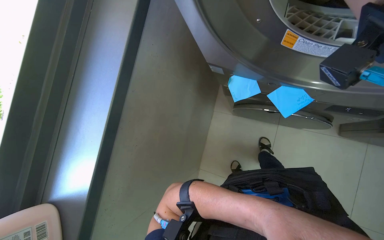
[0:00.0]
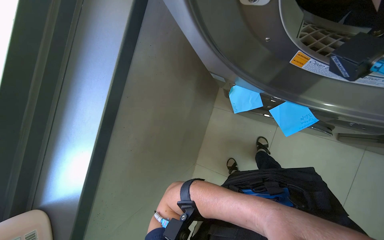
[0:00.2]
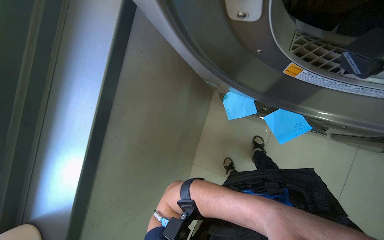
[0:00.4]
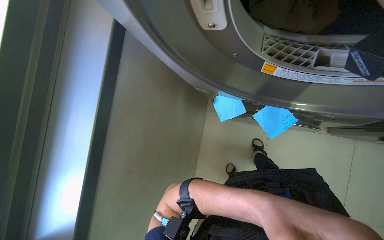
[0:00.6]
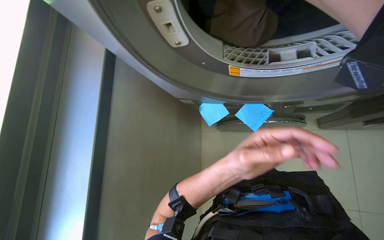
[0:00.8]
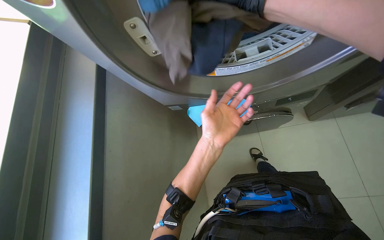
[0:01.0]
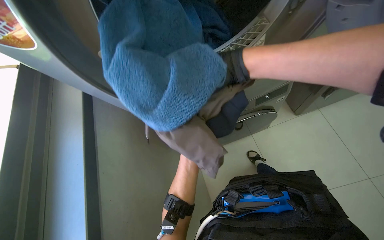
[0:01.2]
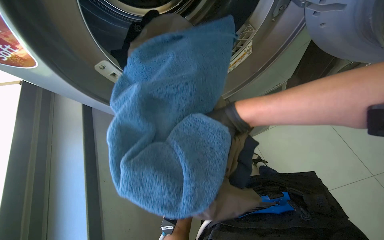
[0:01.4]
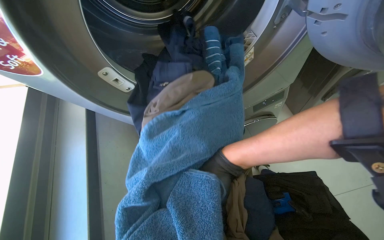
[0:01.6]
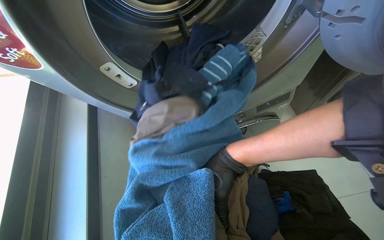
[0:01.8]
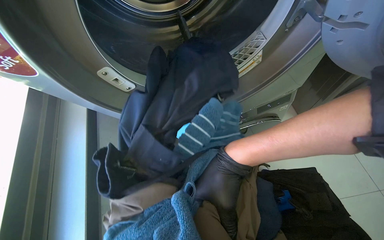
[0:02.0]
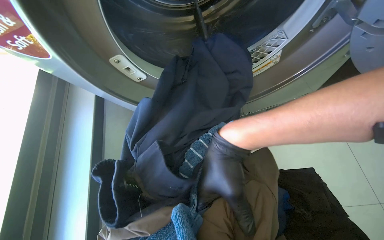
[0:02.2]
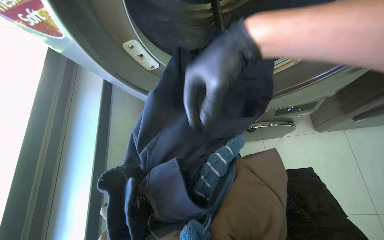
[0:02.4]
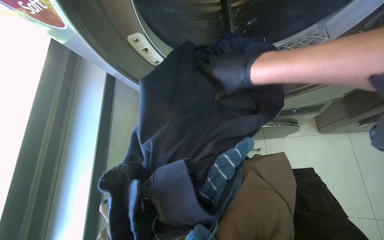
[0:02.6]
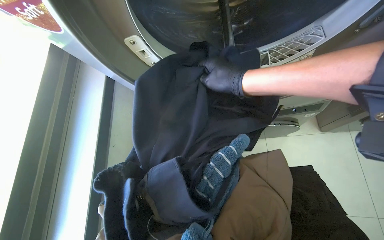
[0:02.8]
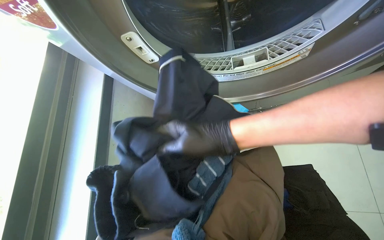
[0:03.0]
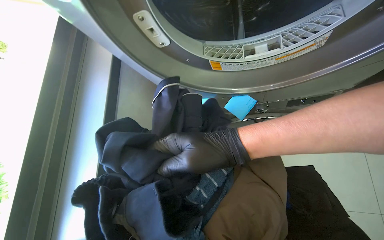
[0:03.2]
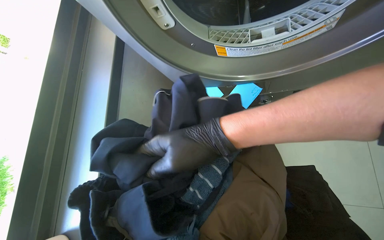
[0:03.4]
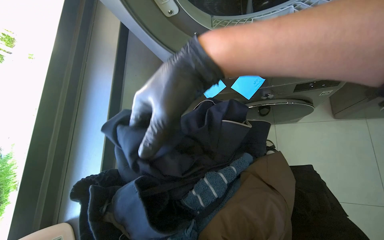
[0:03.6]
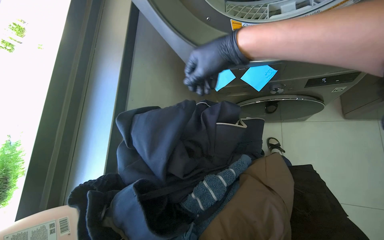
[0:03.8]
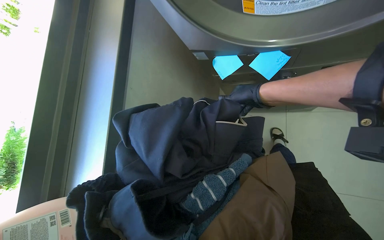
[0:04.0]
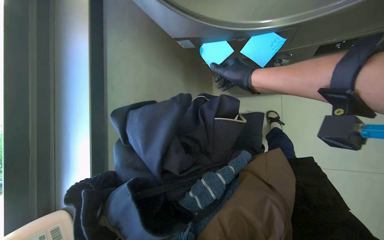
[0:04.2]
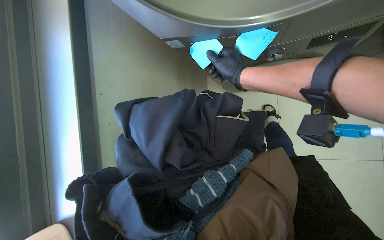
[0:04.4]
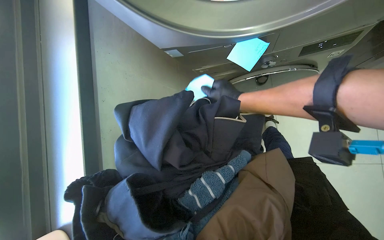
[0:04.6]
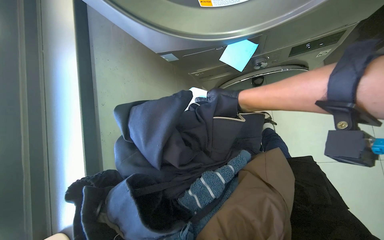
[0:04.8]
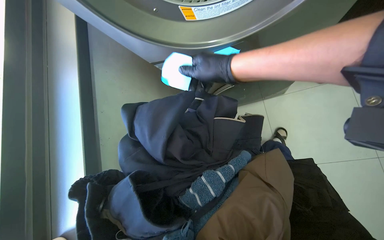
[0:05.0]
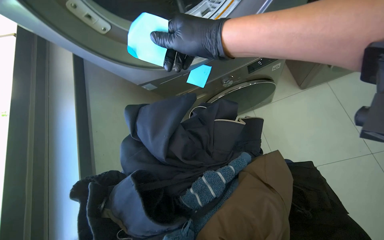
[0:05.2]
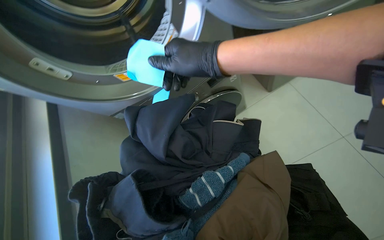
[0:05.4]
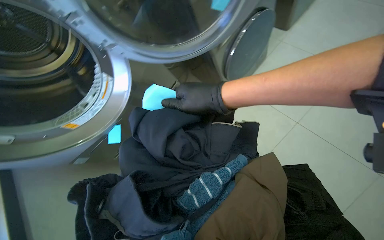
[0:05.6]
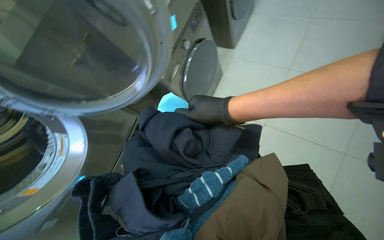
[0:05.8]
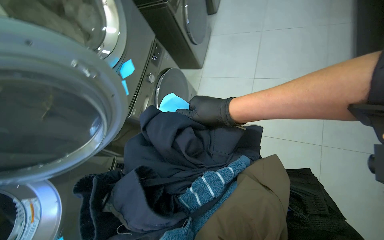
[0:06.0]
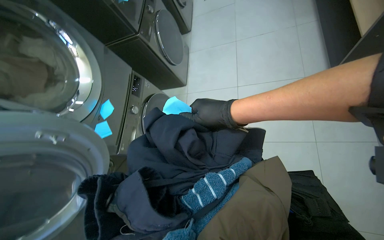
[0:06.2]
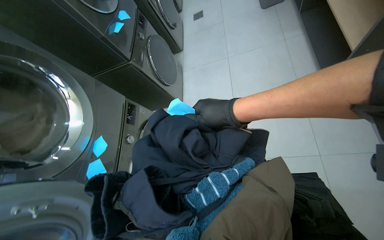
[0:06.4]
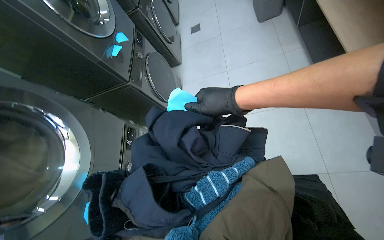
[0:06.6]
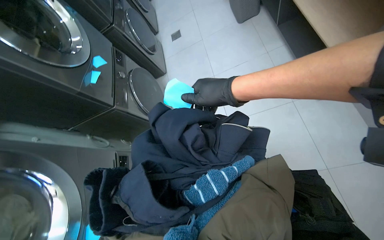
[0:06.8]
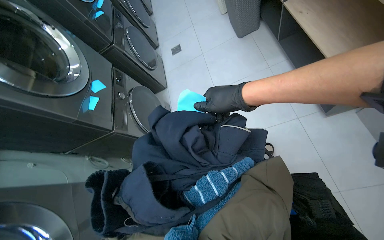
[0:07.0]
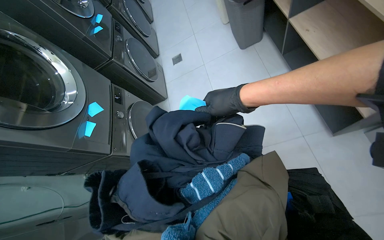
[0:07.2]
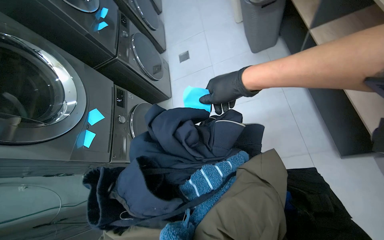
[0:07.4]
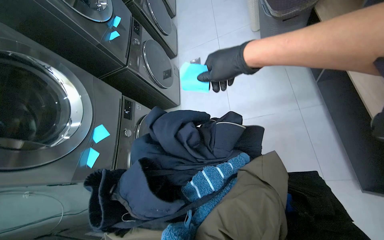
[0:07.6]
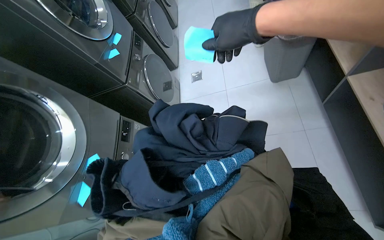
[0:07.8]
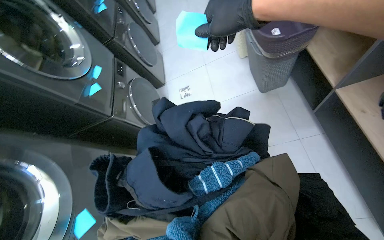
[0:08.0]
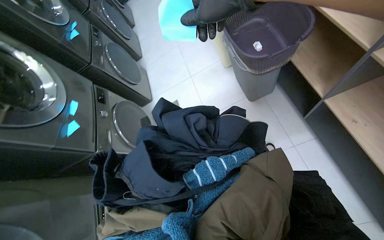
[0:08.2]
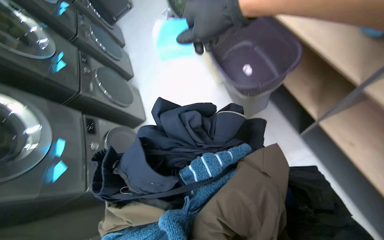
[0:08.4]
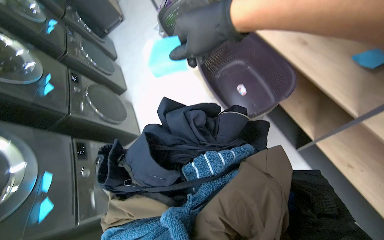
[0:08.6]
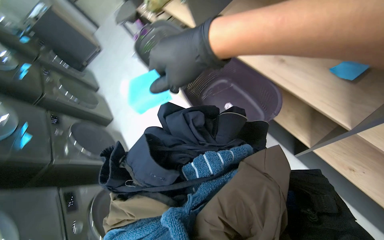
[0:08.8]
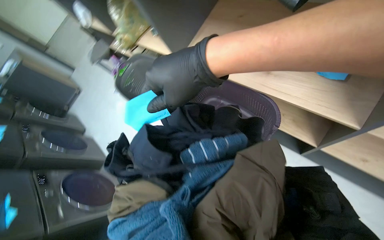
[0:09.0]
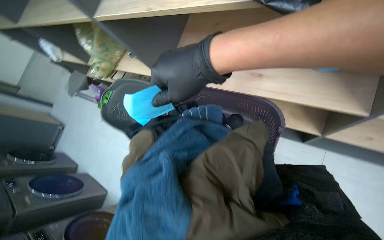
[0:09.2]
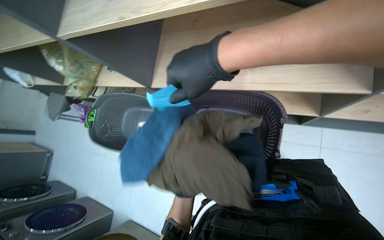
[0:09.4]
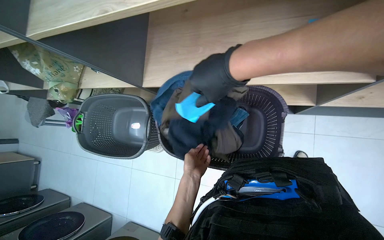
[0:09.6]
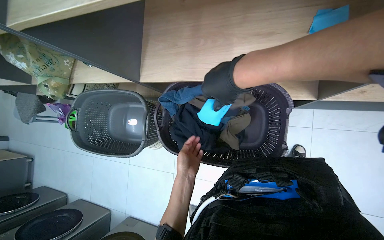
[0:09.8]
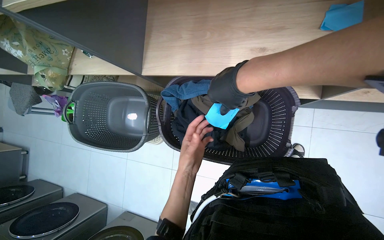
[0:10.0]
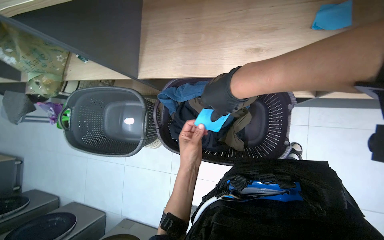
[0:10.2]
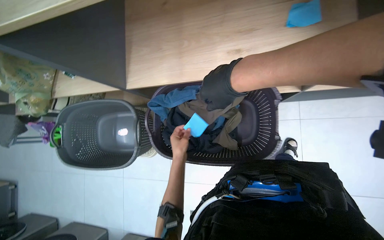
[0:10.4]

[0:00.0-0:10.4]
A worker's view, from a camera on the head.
Job: managing laundry.
The whole recording: Unloading clothes and notes from washing machine. The worker unloads clothes from the washing machine and removes sticky notes, placing them in a basket.
0:00.0 to 0:01.4: The camera pitches upward, by about 25 degrees. The scene turns some 30 degrees counterclockwise in the picture.
0:03.0 to 0:04.4: The view tips downward by approximately 10 degrees.
0:04.4 to 0:06.0: The wearer looks about 15 degrees further upward.
0:06.0 to 0:07.4: The view tips upward by approximately 15 degrees. The right hand heads up the picture, covering some 35 cm.
0:07.4 to 0:09.0: The head travels some 1 m. The head turns to the right by about 40 degrees. The wearer looks approximately 20 degrees further upward.
0:09.0 to 0:10.4: The head turns to the right by some 40 degrees.

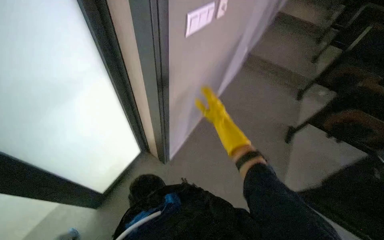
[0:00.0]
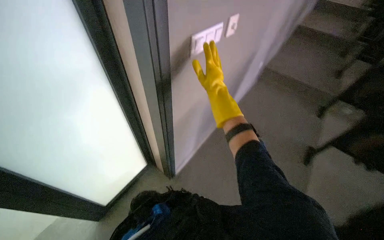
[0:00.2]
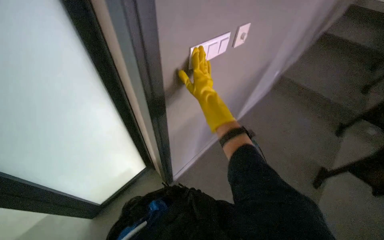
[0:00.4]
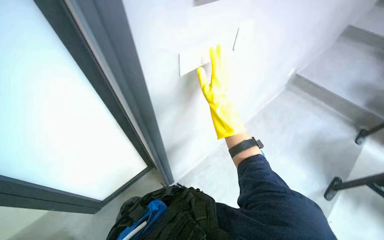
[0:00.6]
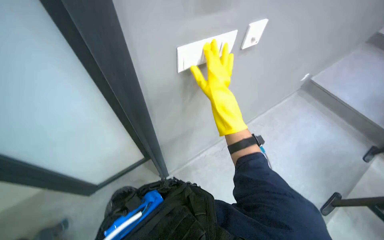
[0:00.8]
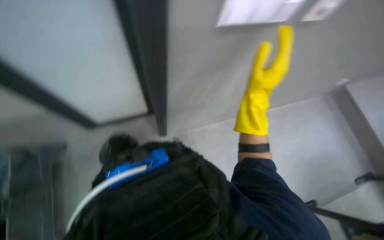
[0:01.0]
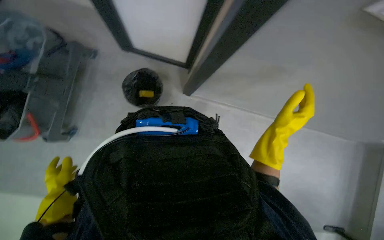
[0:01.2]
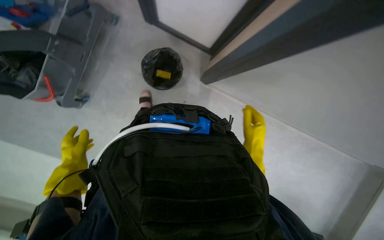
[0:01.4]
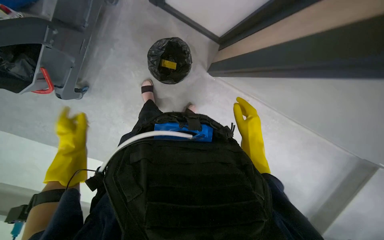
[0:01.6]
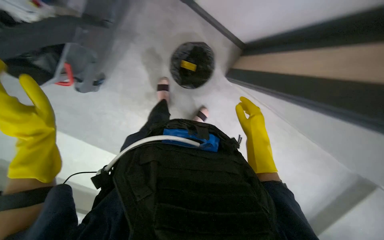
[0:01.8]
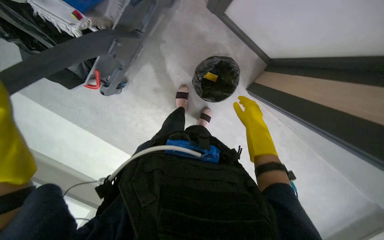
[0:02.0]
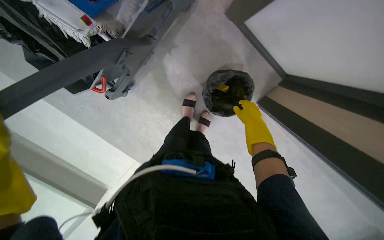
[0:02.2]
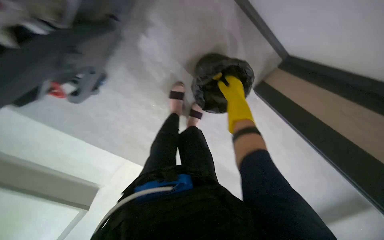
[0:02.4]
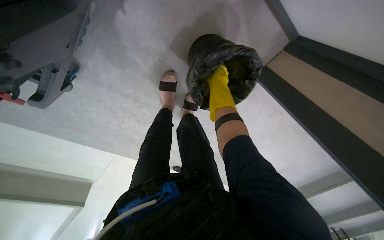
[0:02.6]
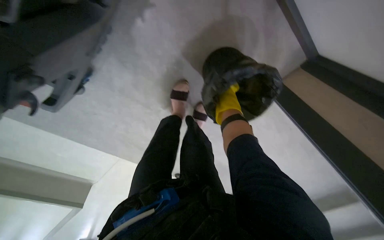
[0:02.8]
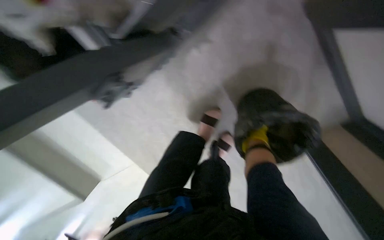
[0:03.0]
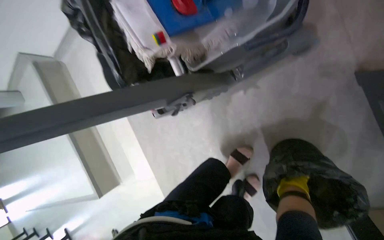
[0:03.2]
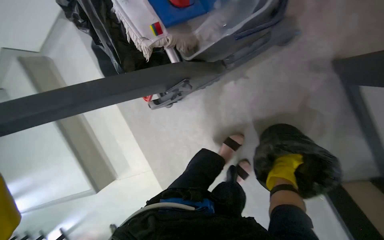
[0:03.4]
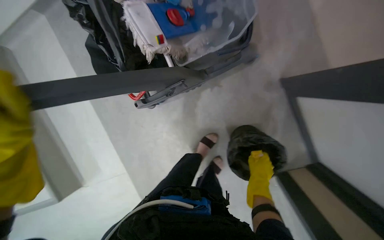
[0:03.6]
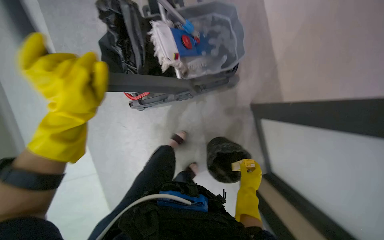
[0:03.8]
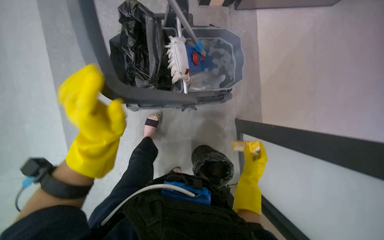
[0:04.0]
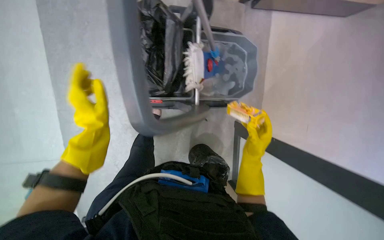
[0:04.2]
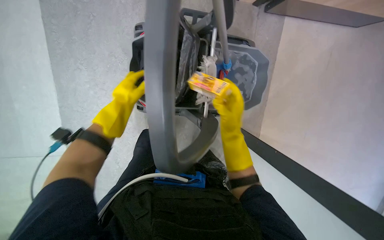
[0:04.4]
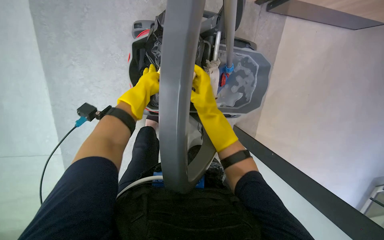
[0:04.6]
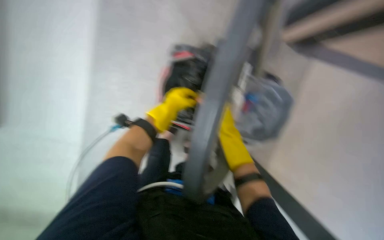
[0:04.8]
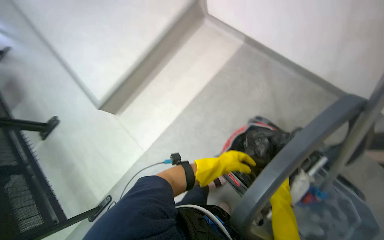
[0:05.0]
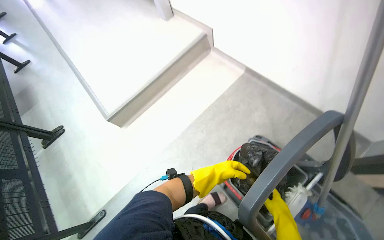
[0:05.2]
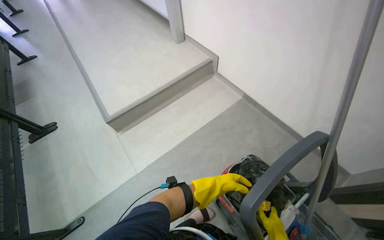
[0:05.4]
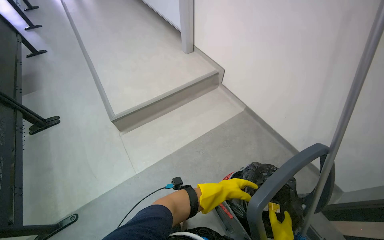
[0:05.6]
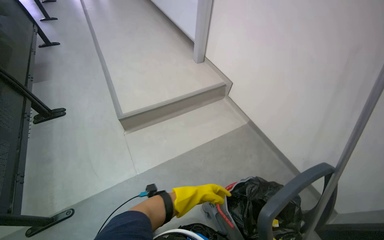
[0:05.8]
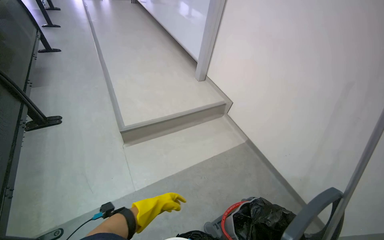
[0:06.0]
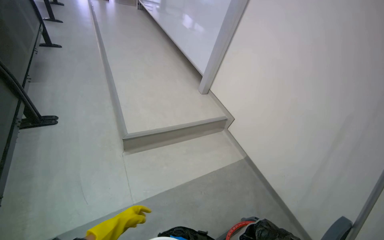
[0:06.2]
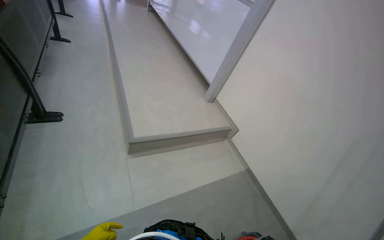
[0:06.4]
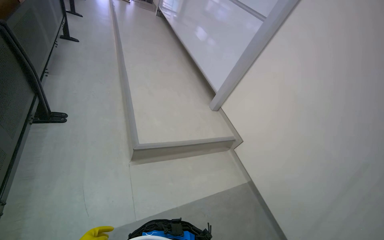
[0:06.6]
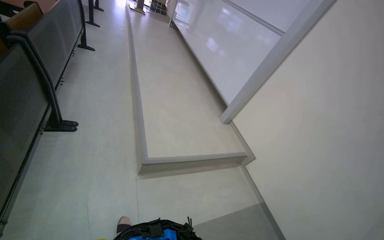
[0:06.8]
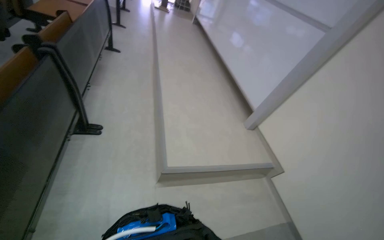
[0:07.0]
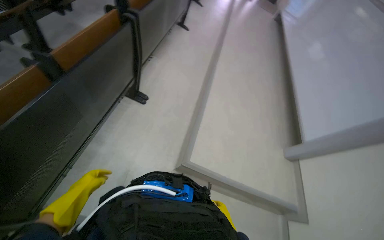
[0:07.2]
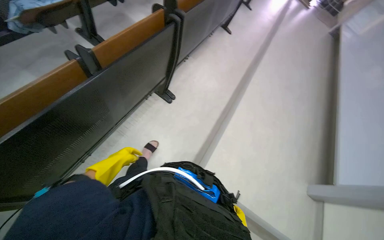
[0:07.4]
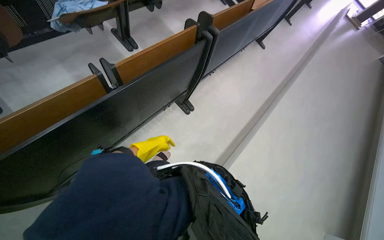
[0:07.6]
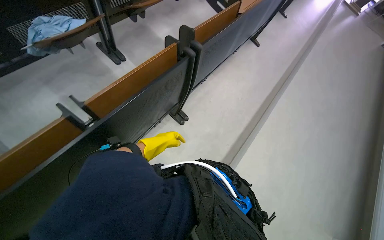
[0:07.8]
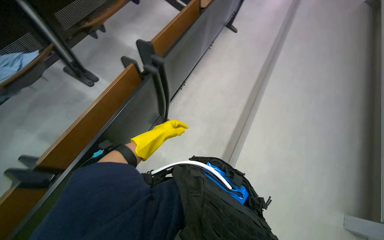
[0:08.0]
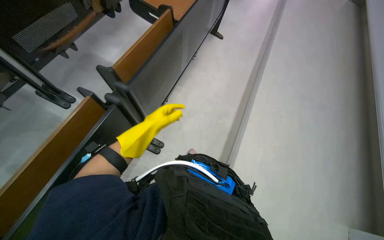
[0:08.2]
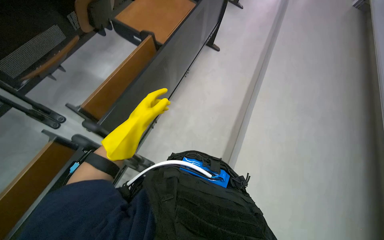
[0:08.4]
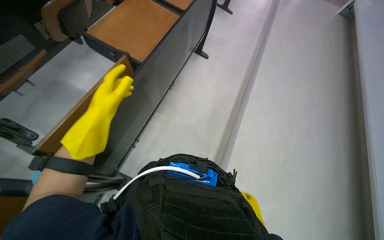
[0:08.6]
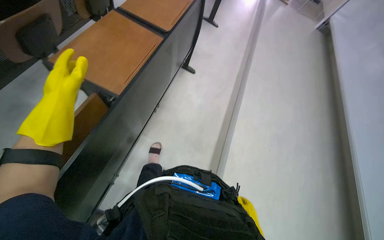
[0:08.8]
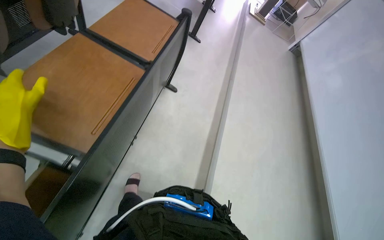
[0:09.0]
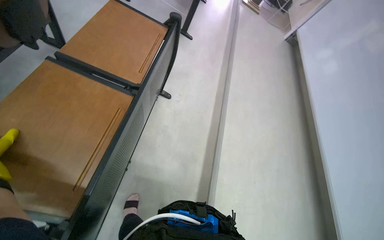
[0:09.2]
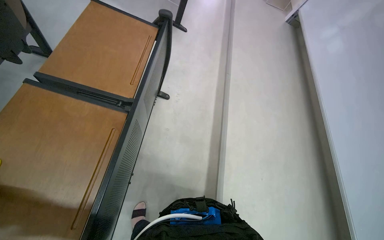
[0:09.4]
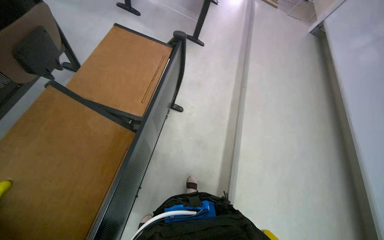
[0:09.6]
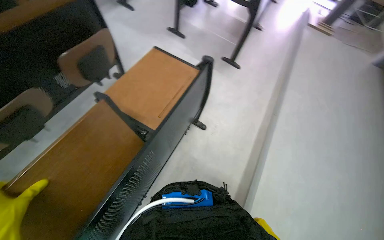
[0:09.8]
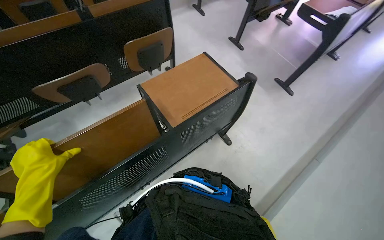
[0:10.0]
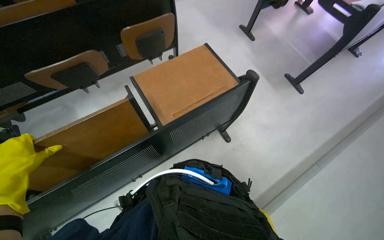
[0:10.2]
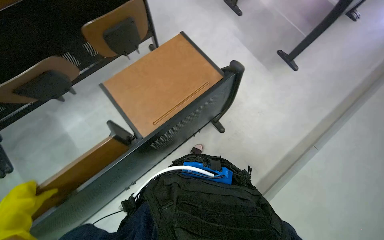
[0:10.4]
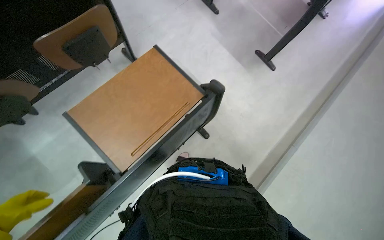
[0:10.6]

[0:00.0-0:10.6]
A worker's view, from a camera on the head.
Job: wiping surfaces.
The whole recording: Cleaning desks in classroom. The worker wipes down desks in a classroom with a cloth and spray, and also collects plastic trash from the trash bin.
0:01.6 to 0:03.0: The head travels approximately 40 cm. The wearer's head swings roughly 35 degrees to the left.
0:03.0 to 0:04.6: The wearer moves some 60 cm. The camera is aimed approximately 35 degrees further to the right. The scene rotates clockwise by about 45 degrees.
0:06.0 to 0:07.6: The camera travels about 1 m. The head turns to the left by roughly 70 degrees.
0:07.6 to 0:09.0: The camera is carried approximately 1 m.
0:09.0 to 0:10.6: The wearer moves some 80 cm. The head turns to the left by some 35 degrees.
